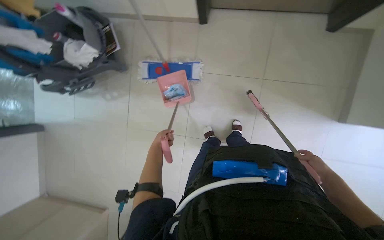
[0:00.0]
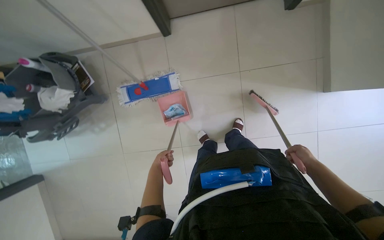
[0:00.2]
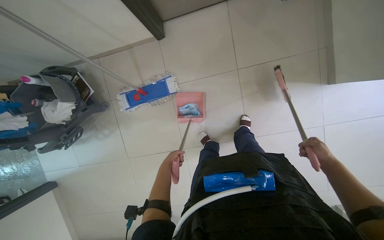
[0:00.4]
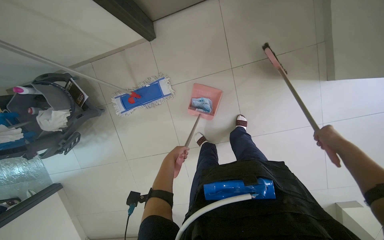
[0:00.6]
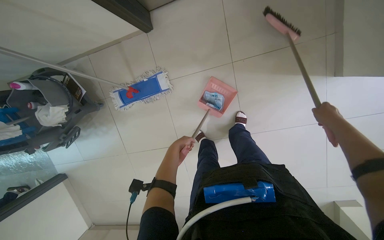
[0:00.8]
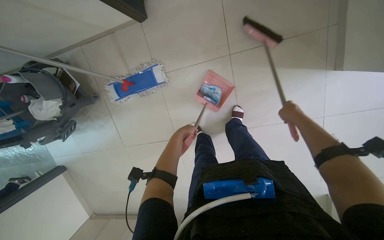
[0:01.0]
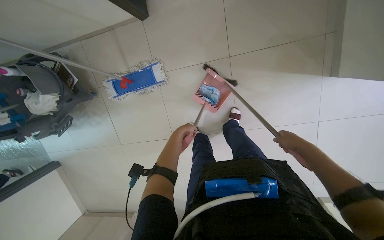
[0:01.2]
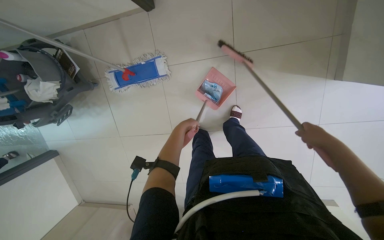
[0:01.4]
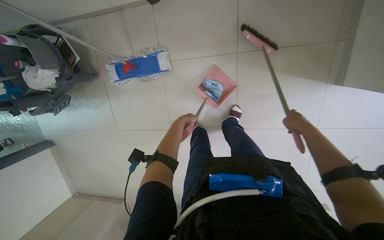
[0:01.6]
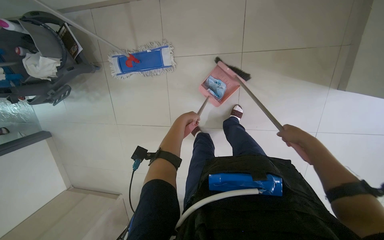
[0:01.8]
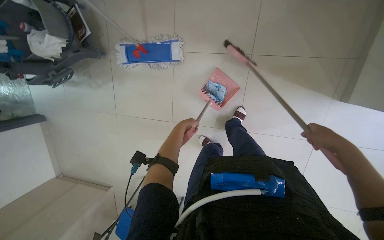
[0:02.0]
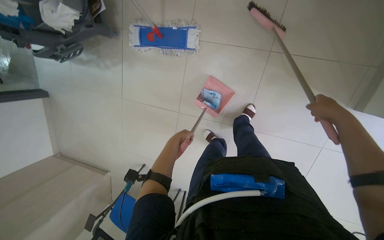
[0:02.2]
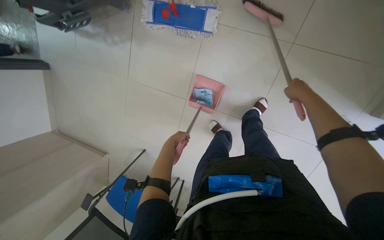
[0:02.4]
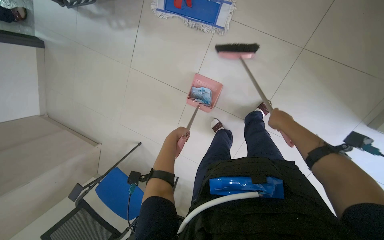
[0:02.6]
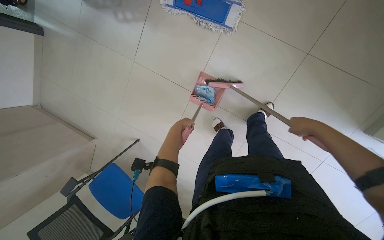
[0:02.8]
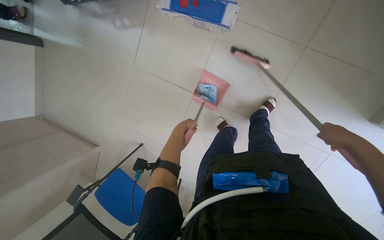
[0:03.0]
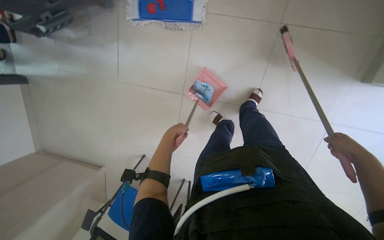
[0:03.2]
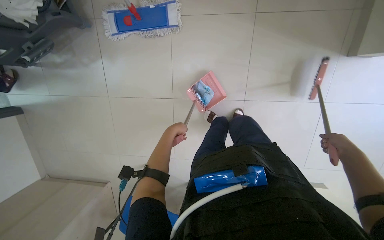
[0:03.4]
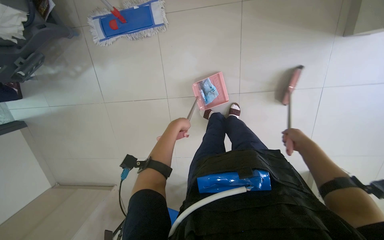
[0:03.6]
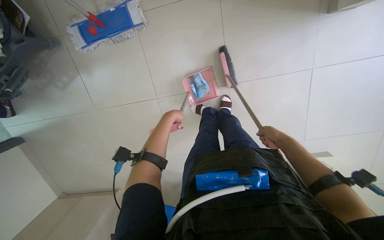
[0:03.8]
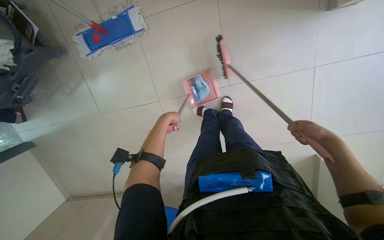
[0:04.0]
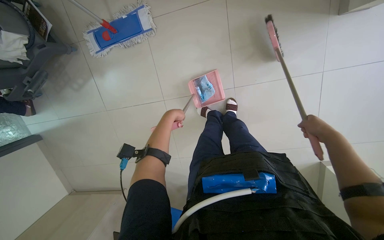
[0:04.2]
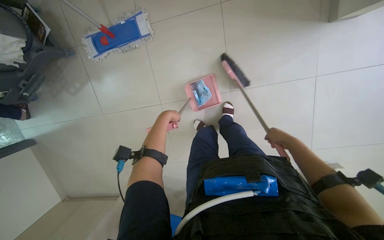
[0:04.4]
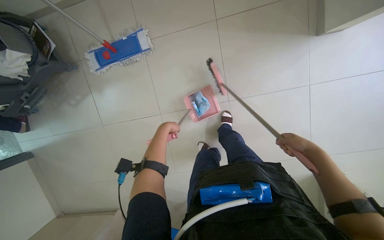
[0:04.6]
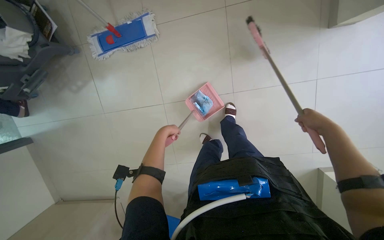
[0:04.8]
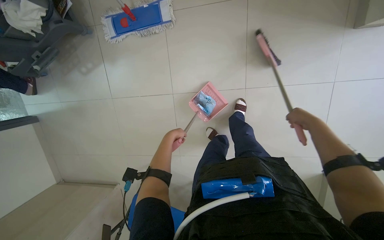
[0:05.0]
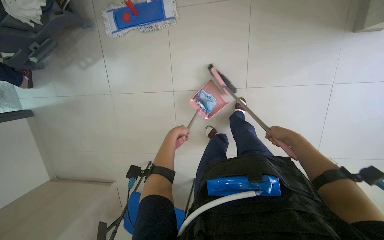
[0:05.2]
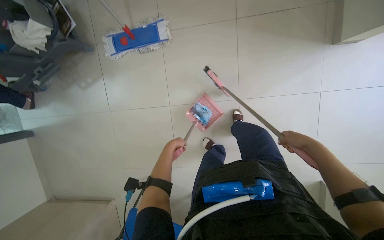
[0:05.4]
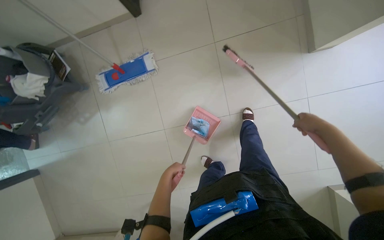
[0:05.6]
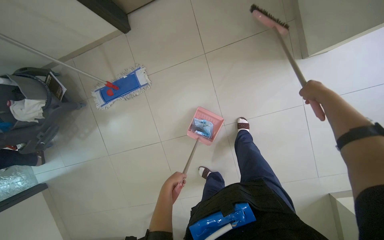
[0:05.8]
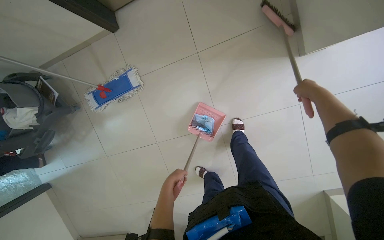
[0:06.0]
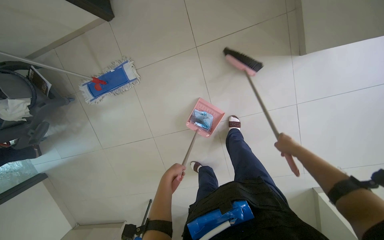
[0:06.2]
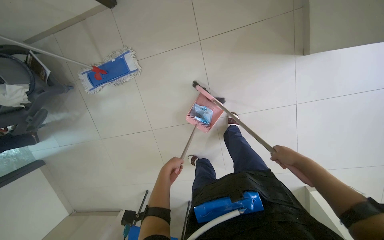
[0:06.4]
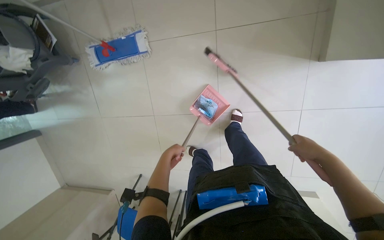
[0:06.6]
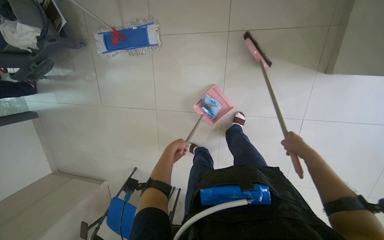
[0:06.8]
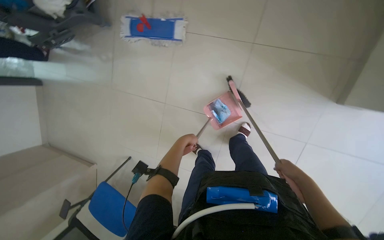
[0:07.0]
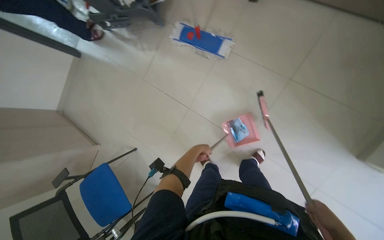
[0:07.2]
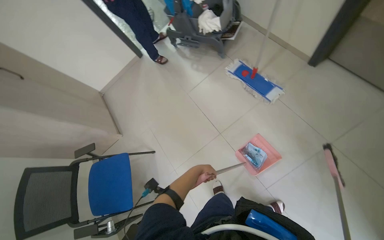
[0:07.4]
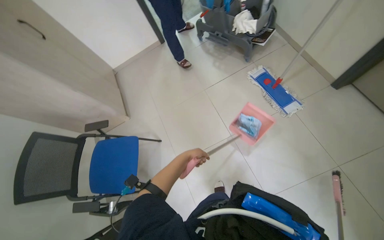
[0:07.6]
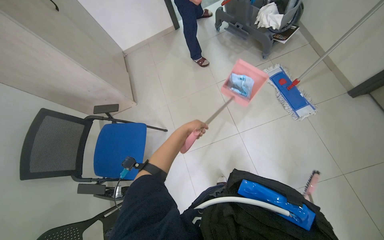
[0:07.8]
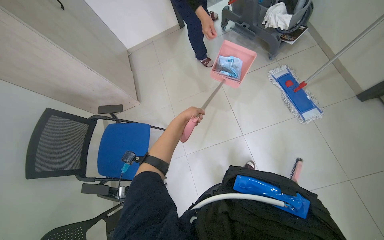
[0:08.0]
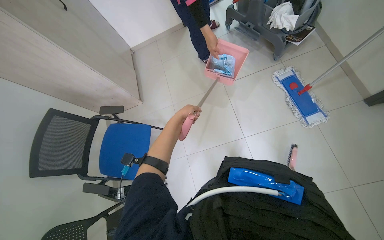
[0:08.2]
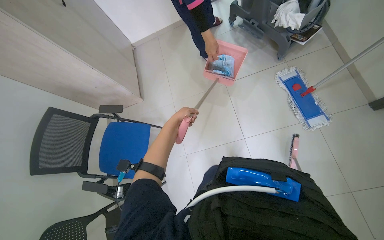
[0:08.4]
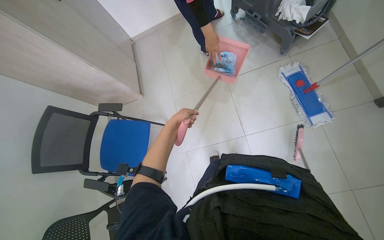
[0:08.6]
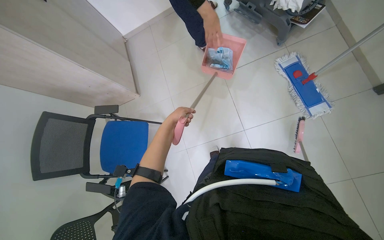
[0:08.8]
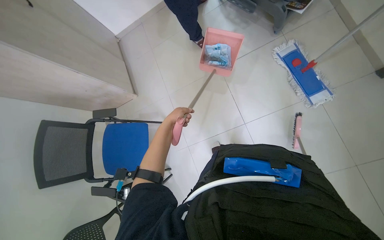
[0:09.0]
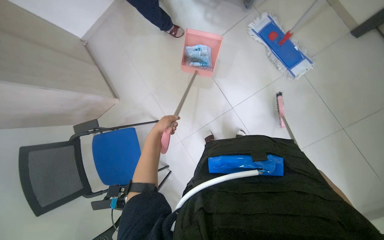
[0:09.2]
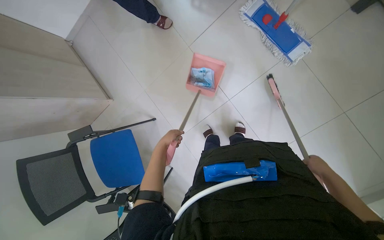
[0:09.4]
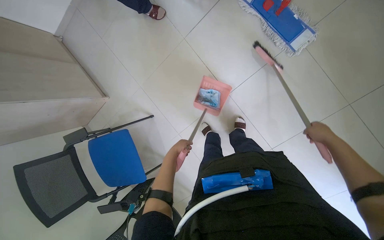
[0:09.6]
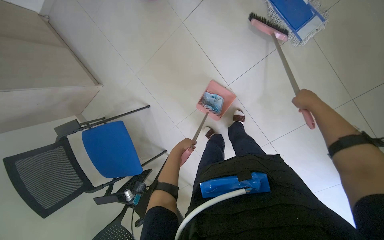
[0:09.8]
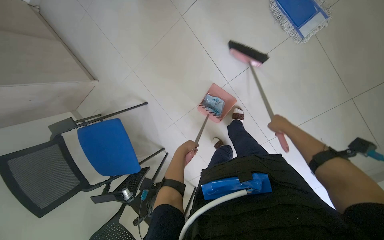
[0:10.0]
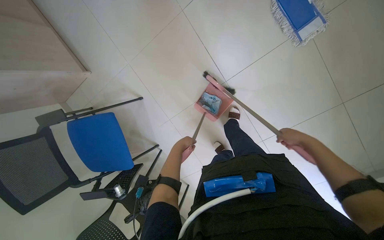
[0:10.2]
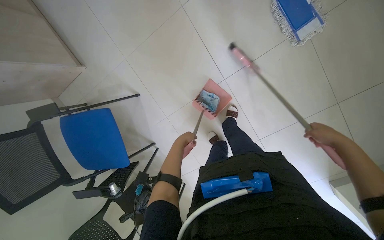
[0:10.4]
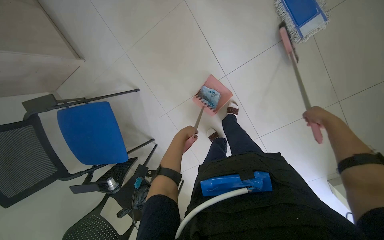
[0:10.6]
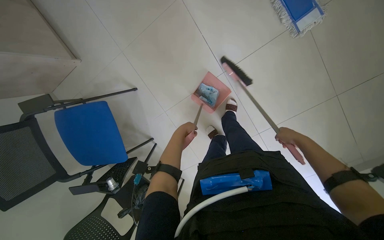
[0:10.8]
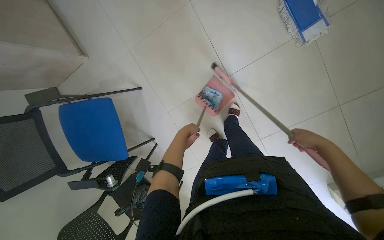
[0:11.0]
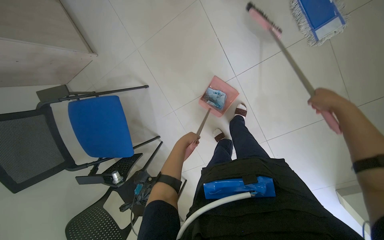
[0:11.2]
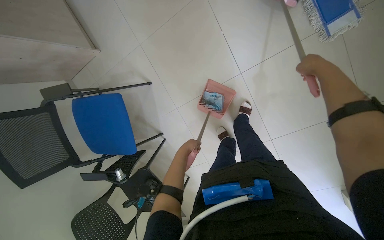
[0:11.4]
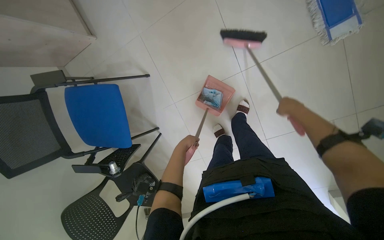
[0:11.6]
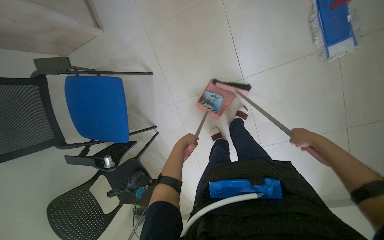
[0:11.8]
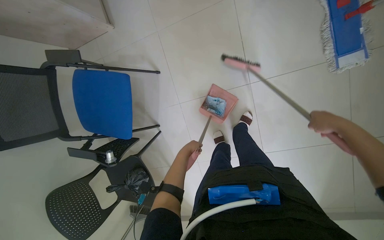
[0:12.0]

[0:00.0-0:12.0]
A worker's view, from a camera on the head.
Job: sweeping floor.
The whole recording: Sweeping and collecting debris from floor. The worker sweeps debris from the floor with a broom and collects it into a dustpan.
0:00.0 to 0:01.6: The wearer looks approximately 15 degrees further downward. The right hand swings up and down the picture, about 20 cm each way, with 2 reversals, while the left hand is displaced up the picture, to the right and nearer to the camera by about 40 cm.
0:01.6 to 0:03.0: The scene turns roughly 30 degrees clockwise in the picture.
0:03.0 to 0:04.4: Everything in view rotates about 35 degrees counterclockwise.
0:04.4 to 0:06.0: The right hand swings up and down the picture, roughly 15 cm each way, with 2 reversals.
0:06.0 to 0:07.6: The scene turns about 80 degrees clockwise in the picture.
0:07.6 to 0:09.0: The view tips downward by approximately 15 degrees. The left hand goes roughly 25 cm up the picture and to the left.
0:09.0 to 0:10.4: The camera pitches downward, by roughly 20 degrees. The left hand moves to the right, approximately 20 cm.
0:10.4 to 0:12.0: The right hand moves up and down the picture over some 20 cm, changing direction 2 times.

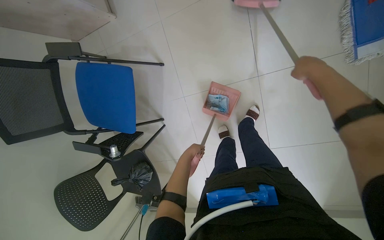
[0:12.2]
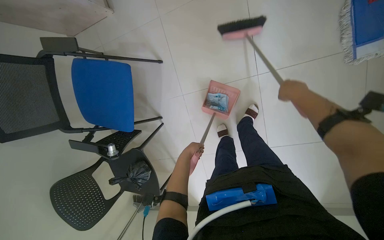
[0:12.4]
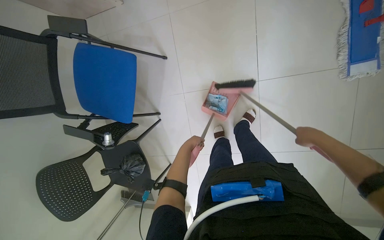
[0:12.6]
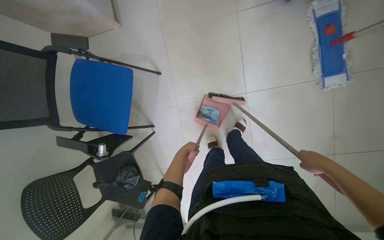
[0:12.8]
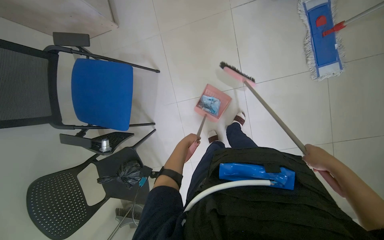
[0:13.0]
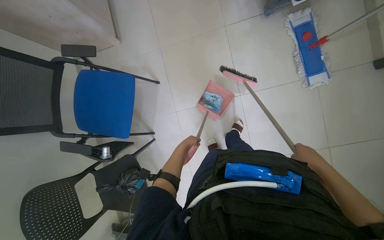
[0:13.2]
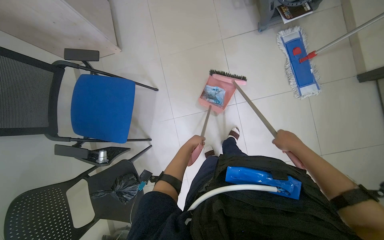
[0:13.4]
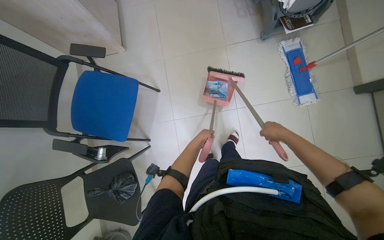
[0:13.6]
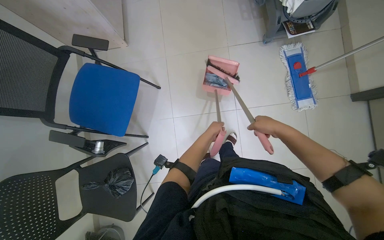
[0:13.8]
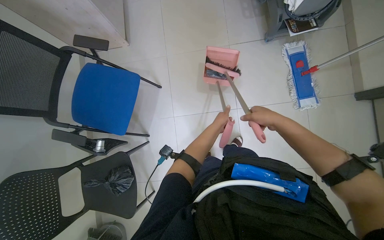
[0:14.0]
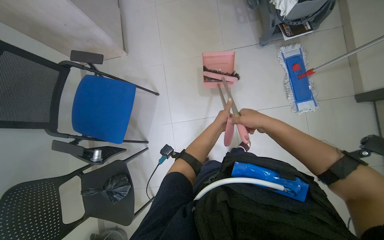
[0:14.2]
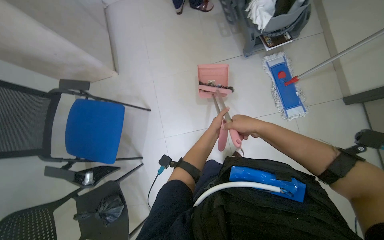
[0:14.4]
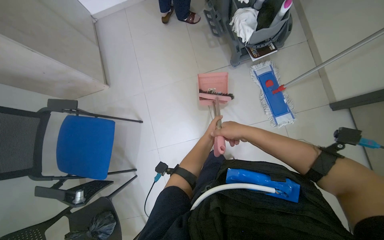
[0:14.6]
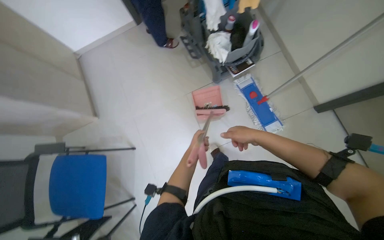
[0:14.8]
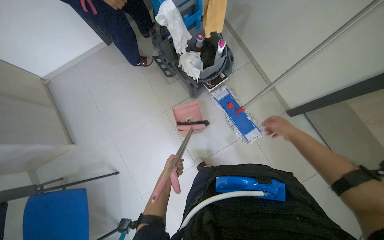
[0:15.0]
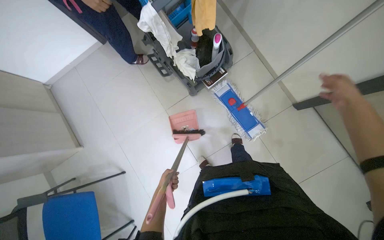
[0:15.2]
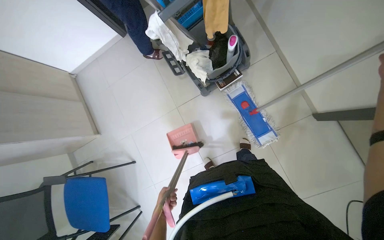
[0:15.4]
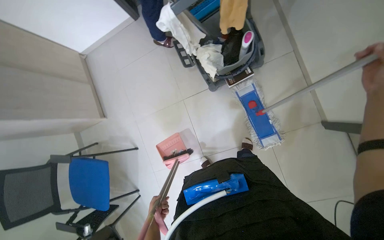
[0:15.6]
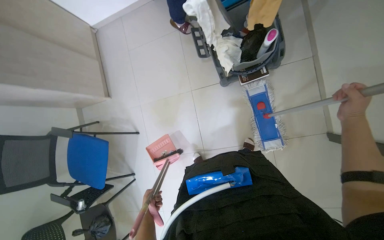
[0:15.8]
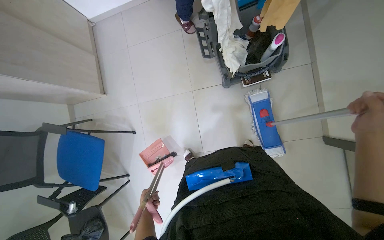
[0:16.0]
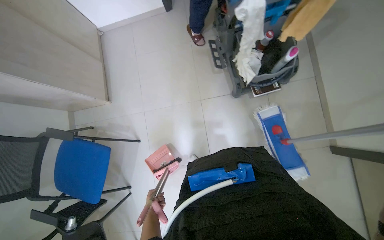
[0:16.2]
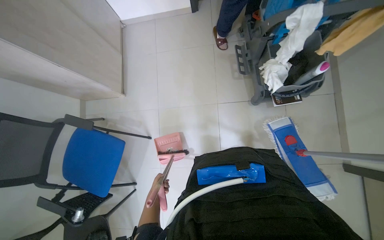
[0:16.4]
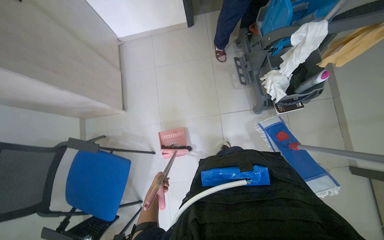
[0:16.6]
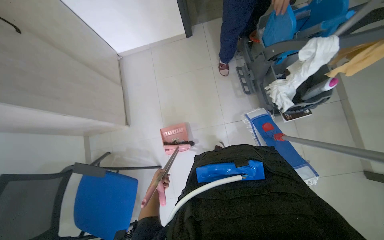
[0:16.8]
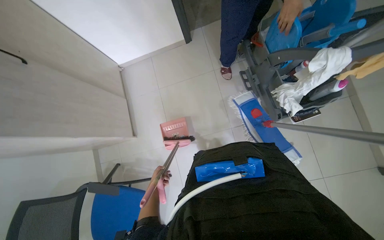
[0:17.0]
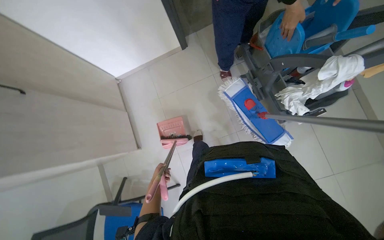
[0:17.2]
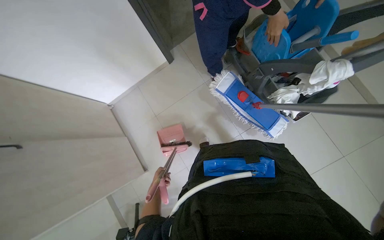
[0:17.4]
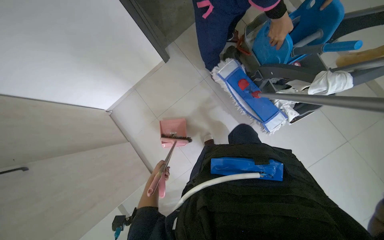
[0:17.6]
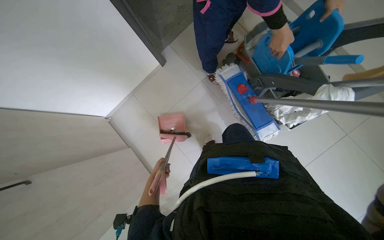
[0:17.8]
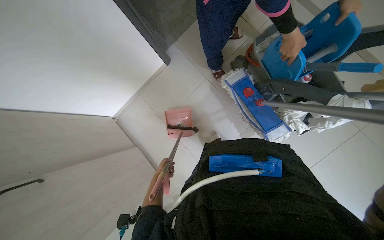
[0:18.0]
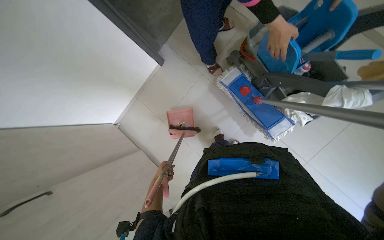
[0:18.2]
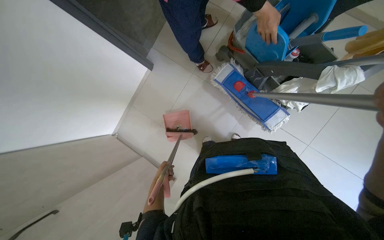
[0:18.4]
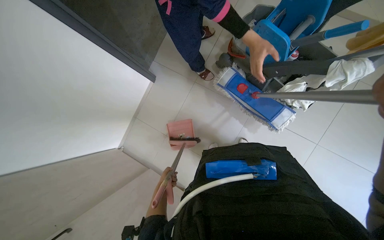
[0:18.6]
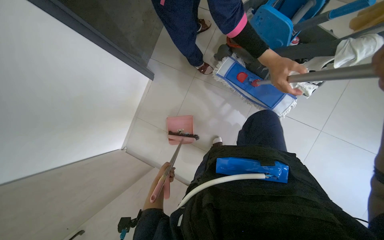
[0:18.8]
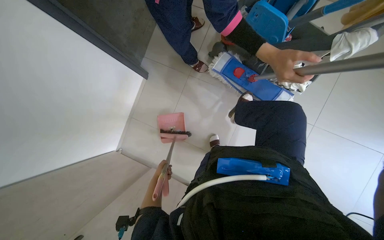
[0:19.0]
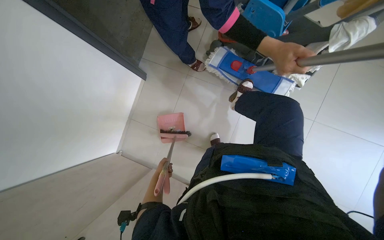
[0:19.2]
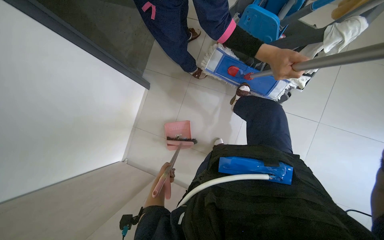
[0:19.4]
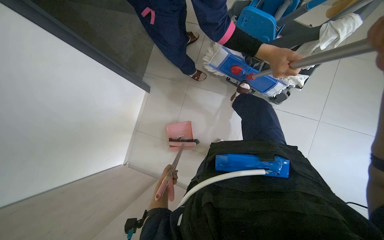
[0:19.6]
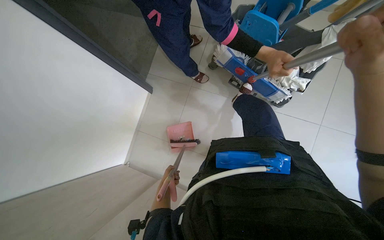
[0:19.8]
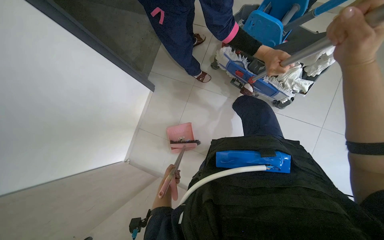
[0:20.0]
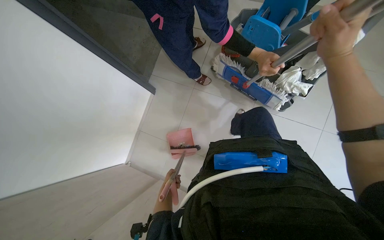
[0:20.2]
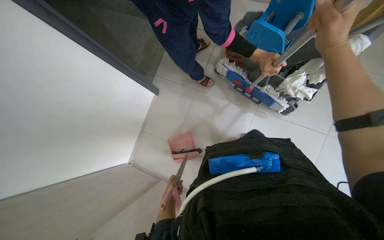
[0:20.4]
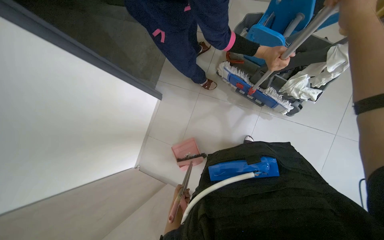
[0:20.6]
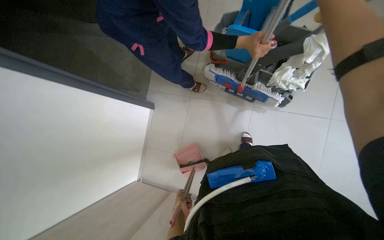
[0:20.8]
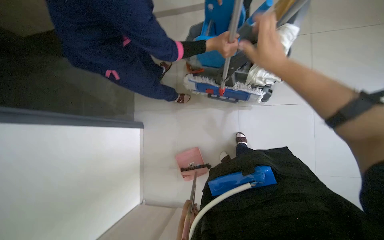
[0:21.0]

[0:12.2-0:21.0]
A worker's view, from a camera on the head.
Job: sweeping floor.
The whole recording: Sweeping and collecting debris from floor. The worker sweeps debris from the floor with a broom and collects it into a dustpan.
0:12.2 to 0:13.6: The view tilts roughly 20 degrees upward. The right hand heads down the picture, covering approximately 25 cm.
0:13.6 to 0:15.2: The head travels approximately 60 cm.
0:15.2 to 0:16.6: The wearer moves about 40 cm. The scene turns roughly 25 degrees clockwise in the picture.
0:16.6 to 0:18.0: The wearer moves about 60 cm. Everything in view rotates roughly 25 degrees counterclockwise.
0:18.0 to 0:19.6: Everything in view rotates roughly 25 degrees counterclockwise.
